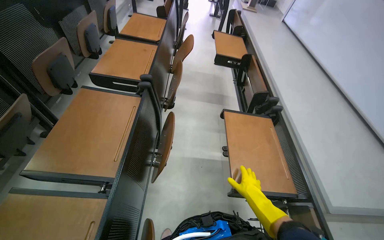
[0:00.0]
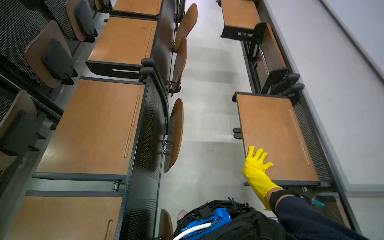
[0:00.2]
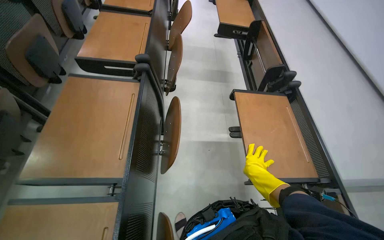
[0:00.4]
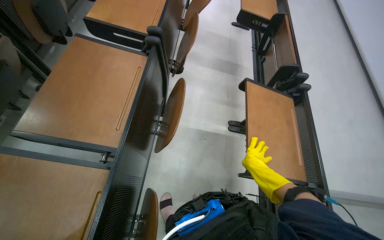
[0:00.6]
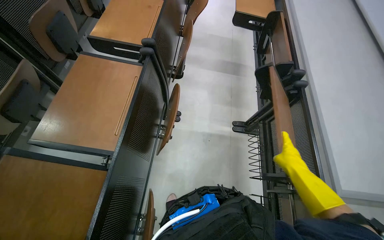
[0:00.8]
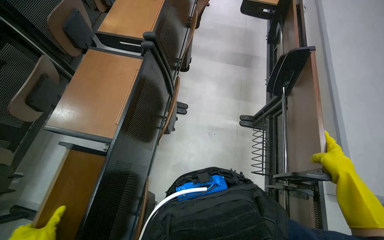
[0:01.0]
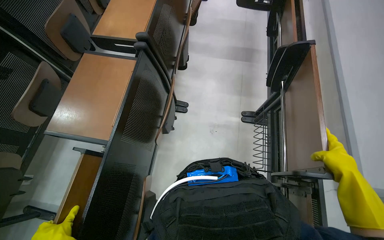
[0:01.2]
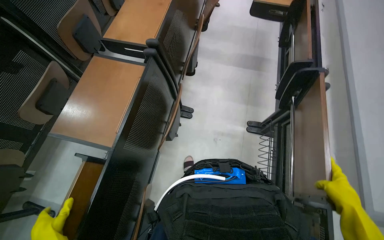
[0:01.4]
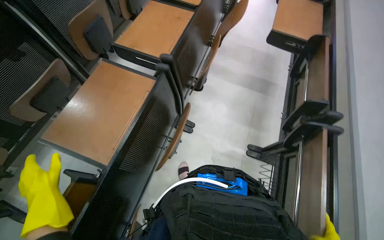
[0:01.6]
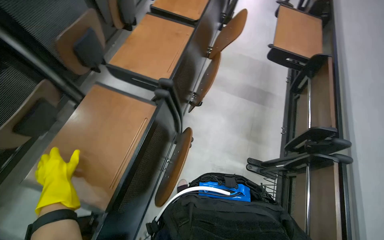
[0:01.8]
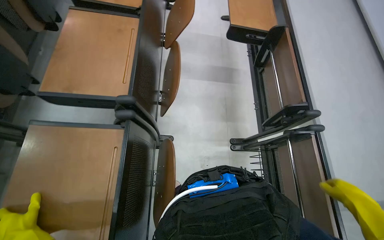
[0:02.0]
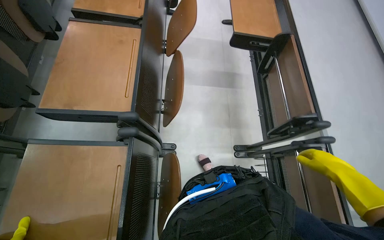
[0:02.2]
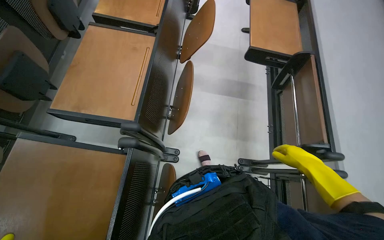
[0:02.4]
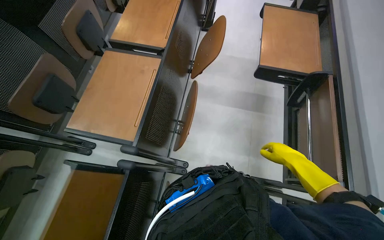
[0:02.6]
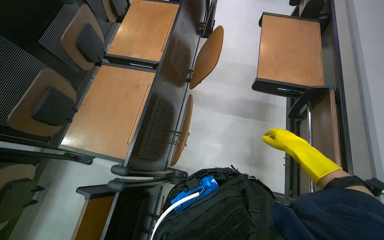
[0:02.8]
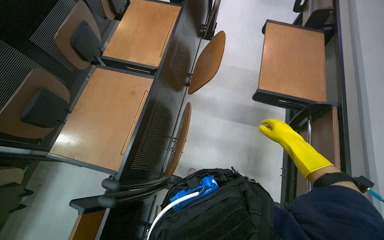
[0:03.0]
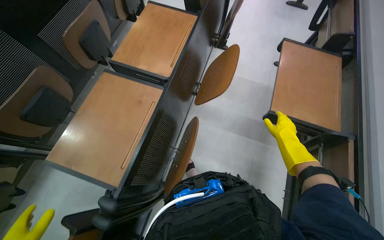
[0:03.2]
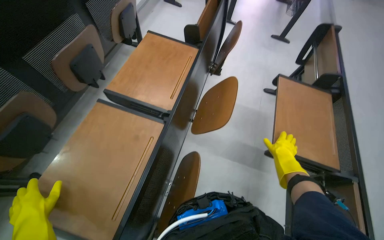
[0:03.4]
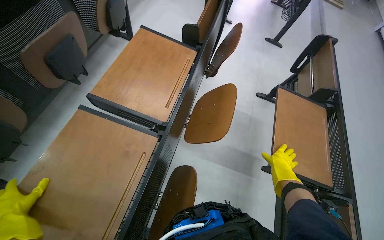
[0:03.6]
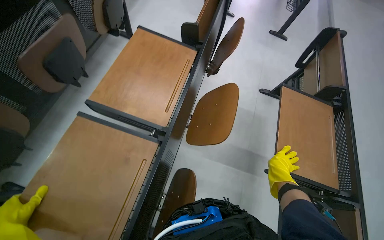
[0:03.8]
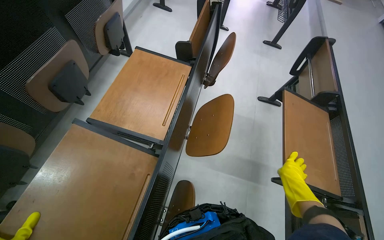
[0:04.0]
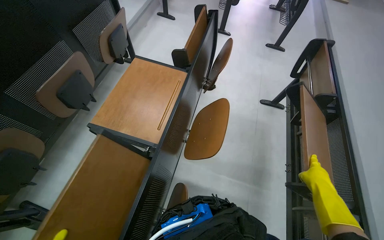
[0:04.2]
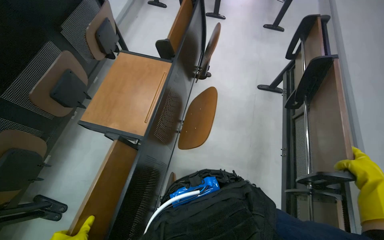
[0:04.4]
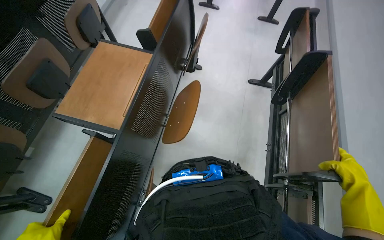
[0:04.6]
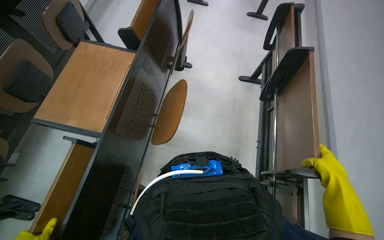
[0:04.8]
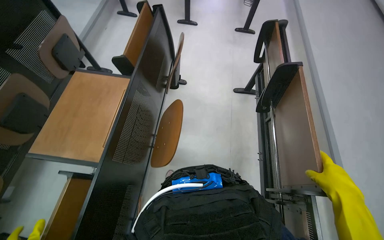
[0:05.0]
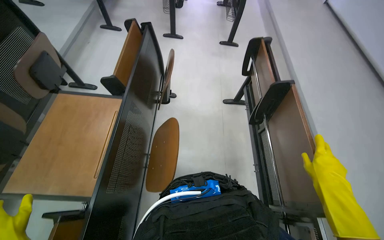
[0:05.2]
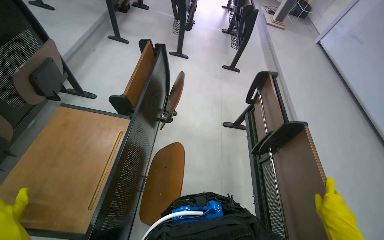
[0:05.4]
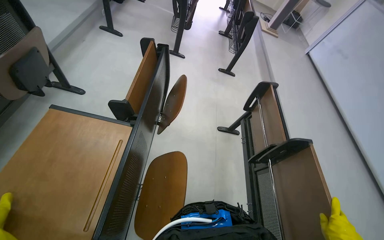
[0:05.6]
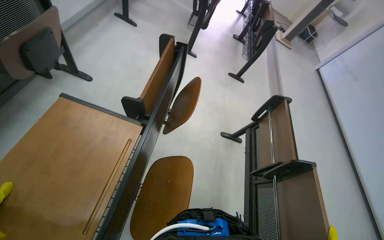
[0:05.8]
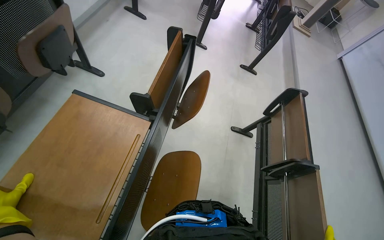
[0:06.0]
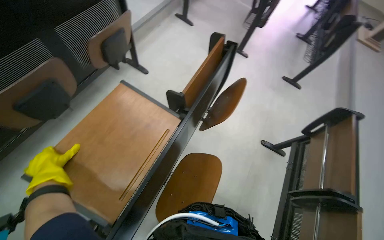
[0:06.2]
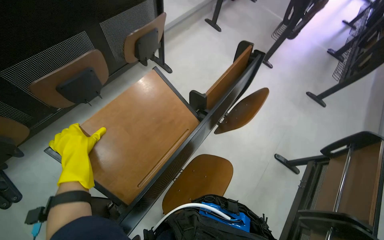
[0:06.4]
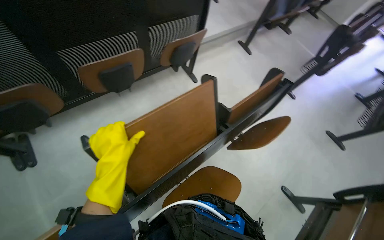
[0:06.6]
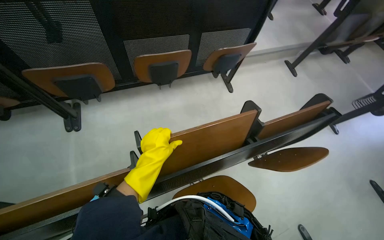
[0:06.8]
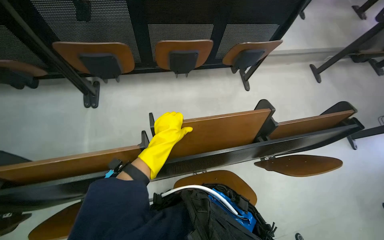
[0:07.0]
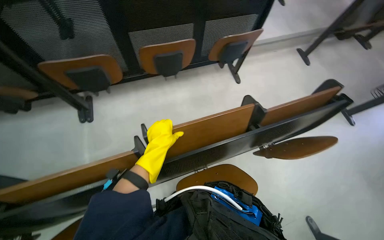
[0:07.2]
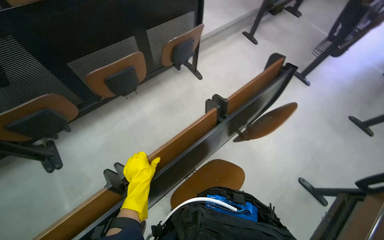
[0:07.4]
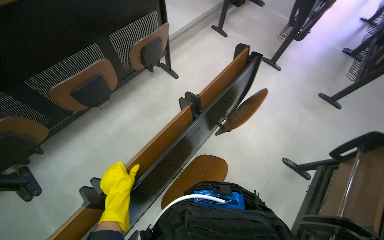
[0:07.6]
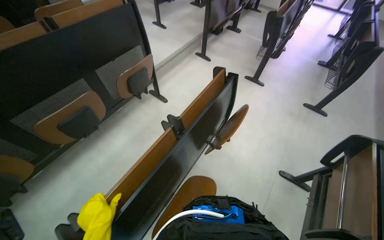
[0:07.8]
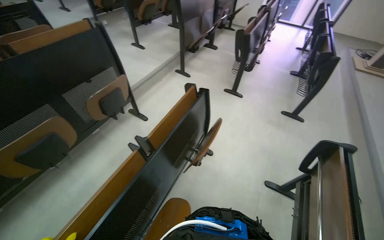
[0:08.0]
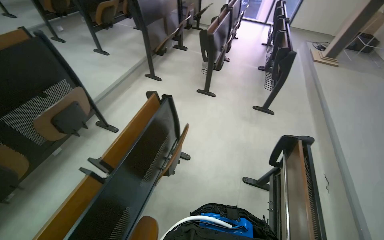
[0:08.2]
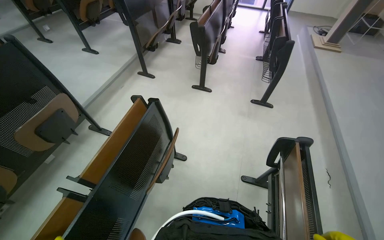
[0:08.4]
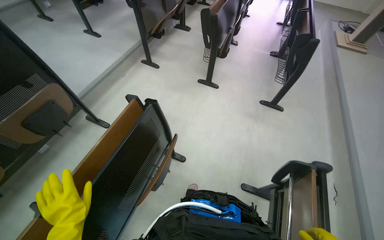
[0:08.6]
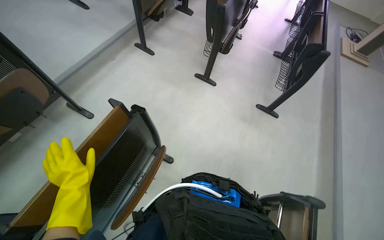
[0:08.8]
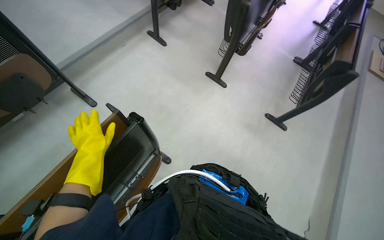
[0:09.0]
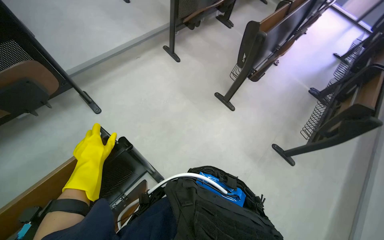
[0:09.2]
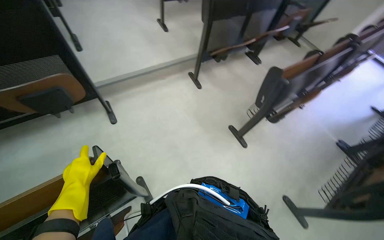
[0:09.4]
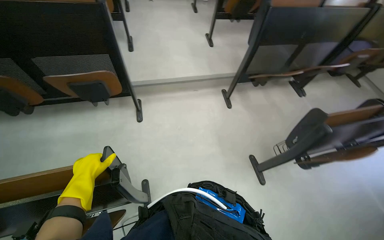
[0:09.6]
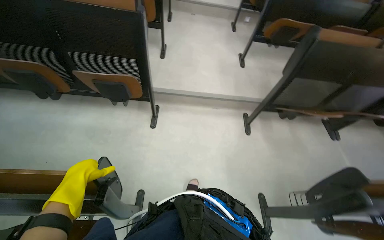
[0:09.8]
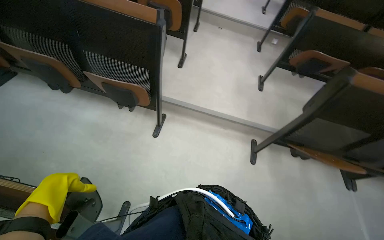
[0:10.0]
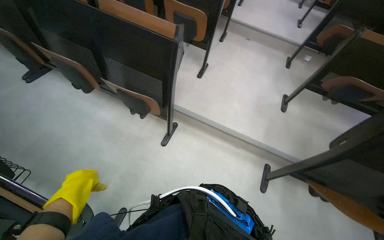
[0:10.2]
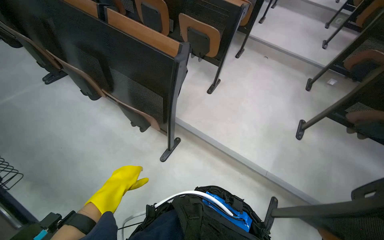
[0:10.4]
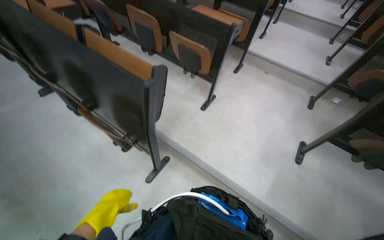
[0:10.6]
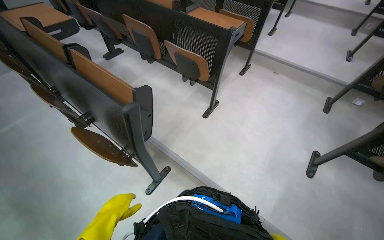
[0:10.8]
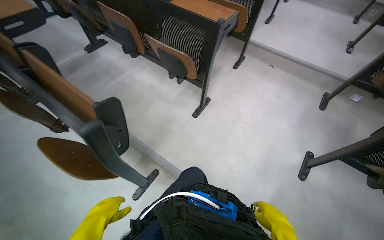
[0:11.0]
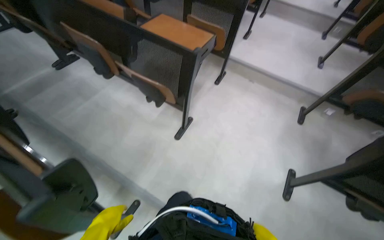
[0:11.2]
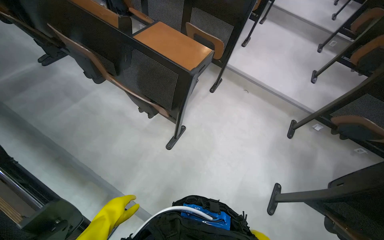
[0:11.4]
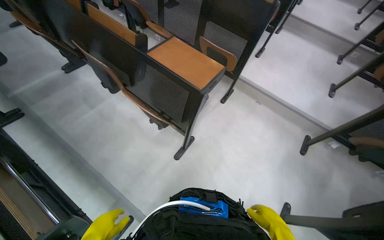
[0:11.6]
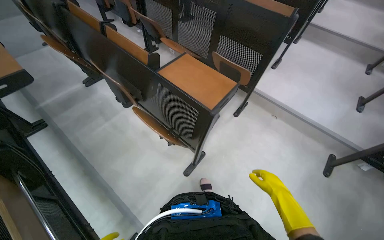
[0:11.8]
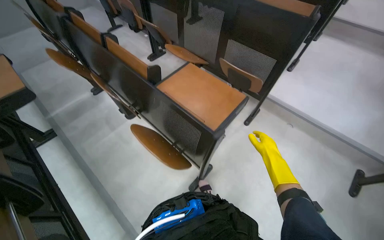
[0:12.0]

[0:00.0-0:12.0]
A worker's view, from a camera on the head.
Job: organizing items.
The whole recording: Folding auditorium desks. The worker folds up the desks and seats in the auditorium.
0:00.0 to 0:01.6: The wearer's head swings about 20 degrees to the left.
0:01.6 to 0:03.0: The camera travels some 60 cm.
0:03.0 to 0:04.4: The right hand goes some 25 cm to the right.
0:04.4 to 0:06.0: The camera is carried approximately 40 cm.
0:06.0 to 0:07.6: The wearer looks approximately 25 degrees further to the left.
0:07.6 to 0:09.0: The camera is carried about 80 cm.
0:09.0 to 0:10.4: The wearer moves some 80 cm. The wearer looks roughly 85 degrees further to the left. The camera pitches upward, by some 25 degrees.
0:10.4 to 0:12.0: The head travels roughly 1 m.

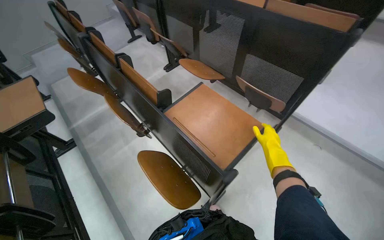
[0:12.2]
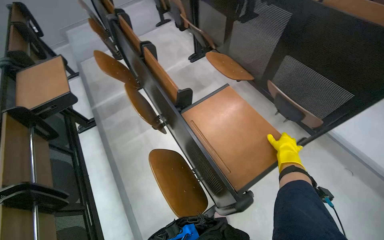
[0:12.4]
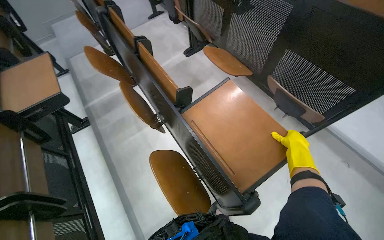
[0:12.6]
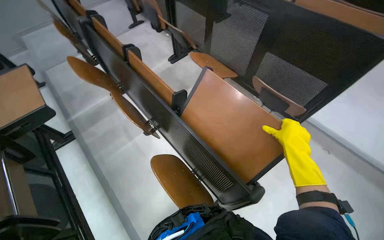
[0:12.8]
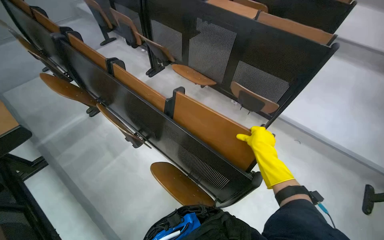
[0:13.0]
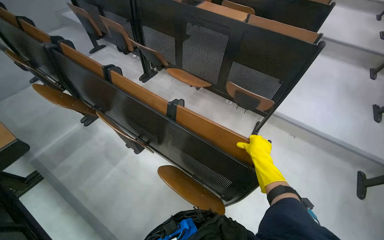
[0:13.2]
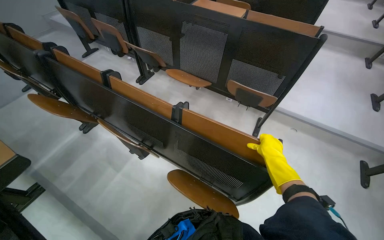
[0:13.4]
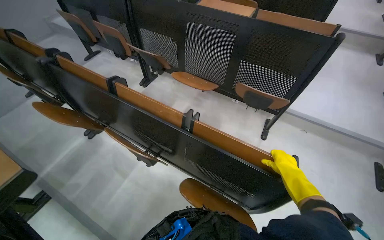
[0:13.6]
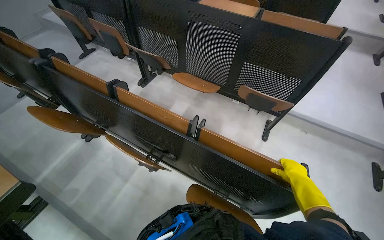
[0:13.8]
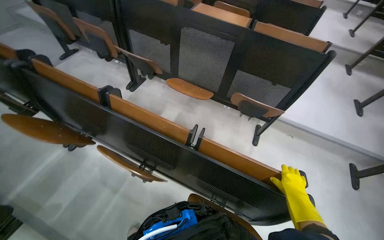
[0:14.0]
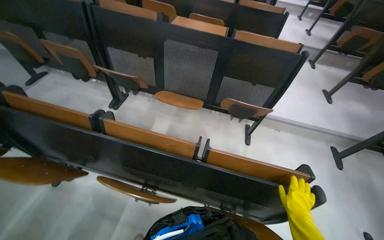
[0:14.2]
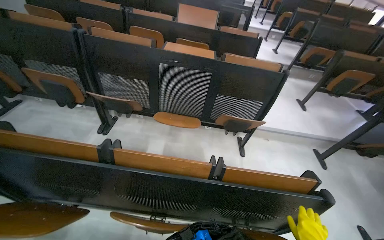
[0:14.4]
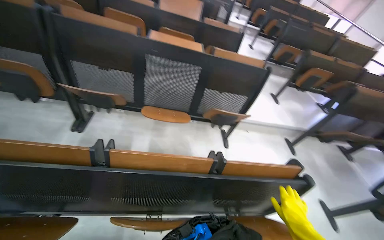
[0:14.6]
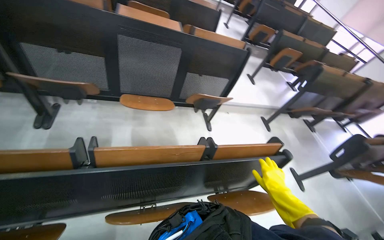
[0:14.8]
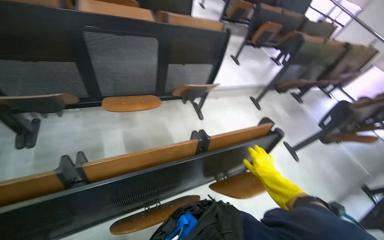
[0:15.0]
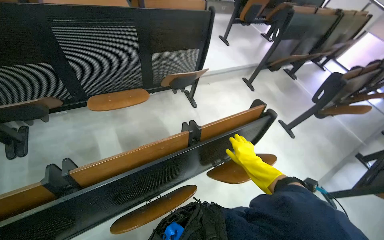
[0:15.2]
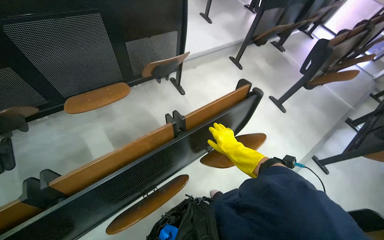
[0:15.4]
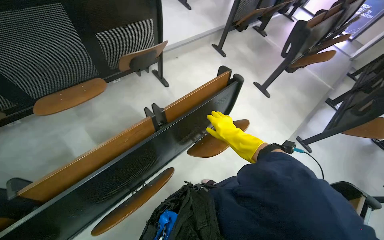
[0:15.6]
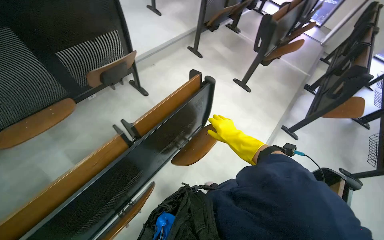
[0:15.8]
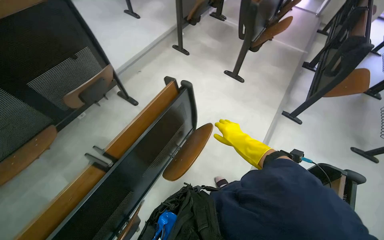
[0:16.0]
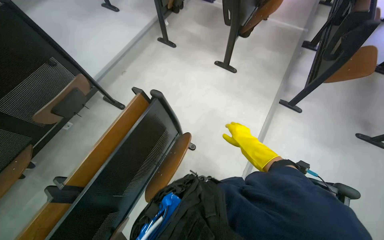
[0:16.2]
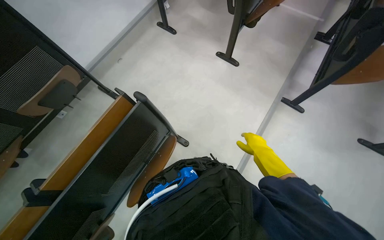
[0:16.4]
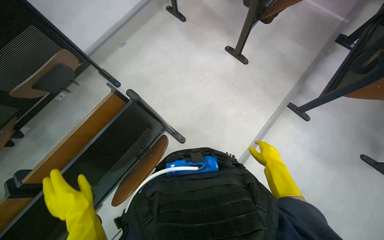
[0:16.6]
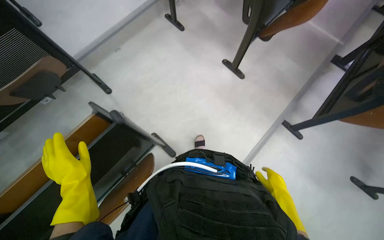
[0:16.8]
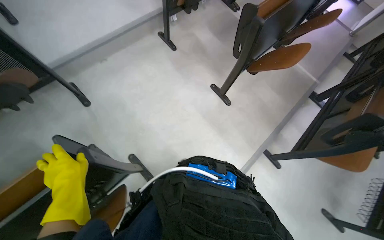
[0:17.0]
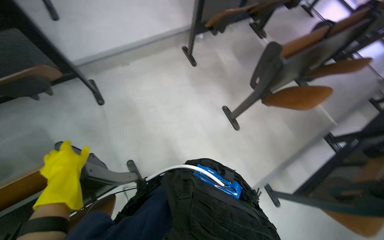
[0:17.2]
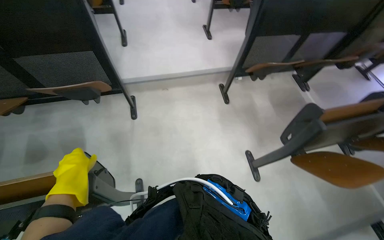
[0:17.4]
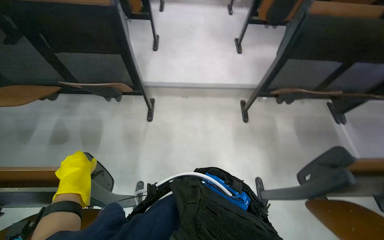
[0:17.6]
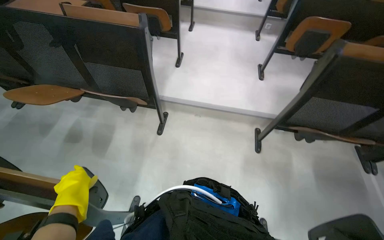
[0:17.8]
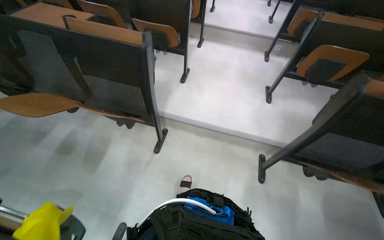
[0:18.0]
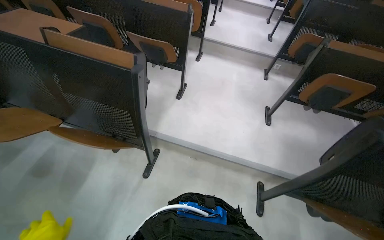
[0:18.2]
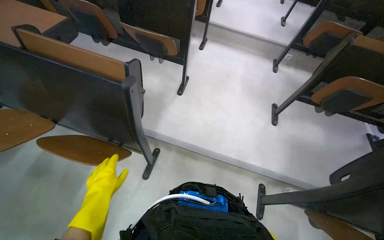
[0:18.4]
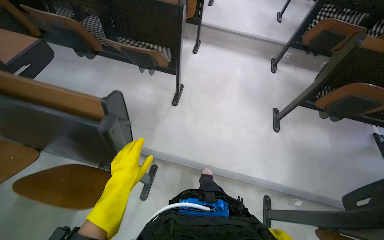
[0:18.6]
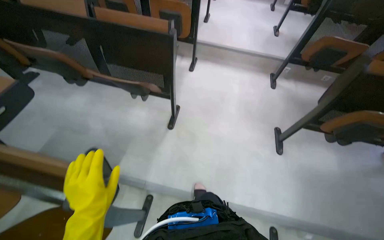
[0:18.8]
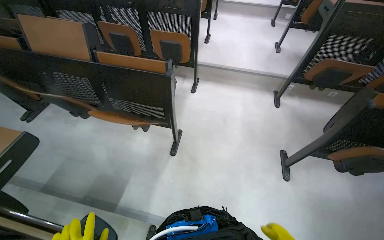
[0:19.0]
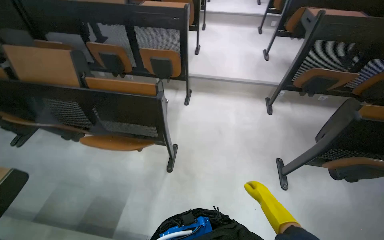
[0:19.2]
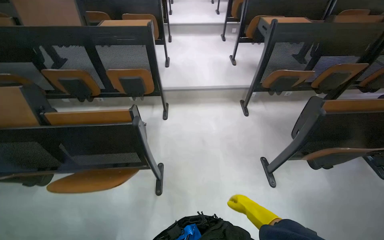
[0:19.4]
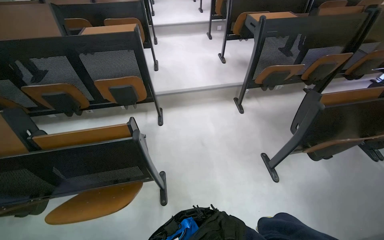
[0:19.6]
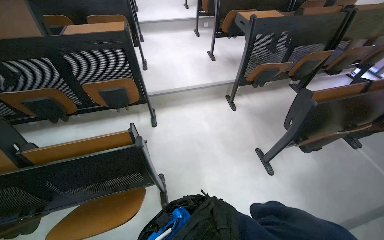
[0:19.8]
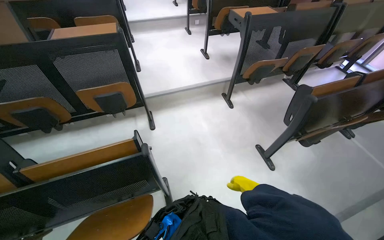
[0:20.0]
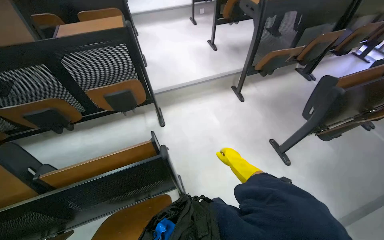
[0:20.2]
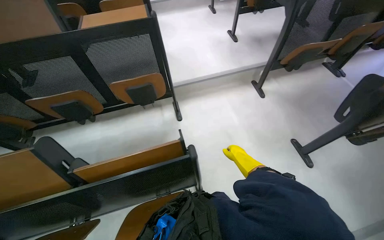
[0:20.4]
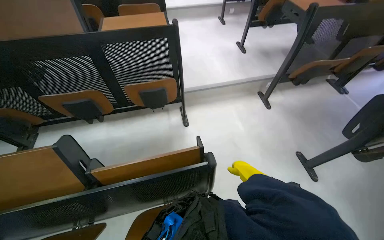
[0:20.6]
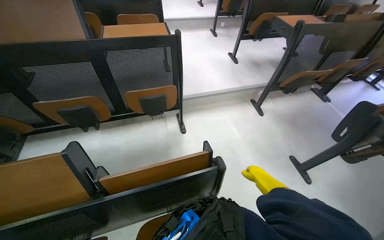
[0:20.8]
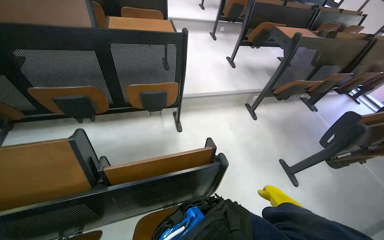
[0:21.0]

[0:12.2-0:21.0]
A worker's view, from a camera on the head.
Job: organizing items.
The whole recording: Folding auditorium desks. The worker folds up the desks and seats in the auditorium.
0:12.2 to 0:13.6: The wearer looks roughly 20 degrees further to the right. The right hand travels nearer to the camera by about 10 cm.
0:13.6 to 0:15.2: The wearer moves roughly 50 cm. The wearer looks approximately 55 degrees further to the right.
0:15.2 to 0:16.6: The camera is carried roughly 80 cm. The view tips downward by some 25 degrees. The scene turns some 25 degrees counterclockwise in the picture.
0:16.6 to 0:18.0: The head travels about 70 cm. The wearer's head swings about 65 degrees to the left. The view tips upward by approximately 30 degrees.
0:18.0 to 0:19.6: The wearer moves approximately 1 m.
0:19.6 to 0:21.0: The head travels to the left, roughly 60 cm.
